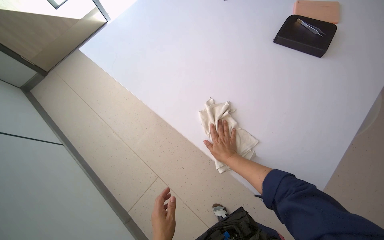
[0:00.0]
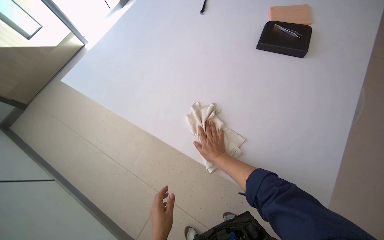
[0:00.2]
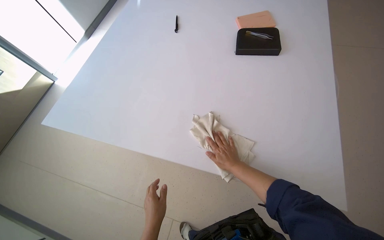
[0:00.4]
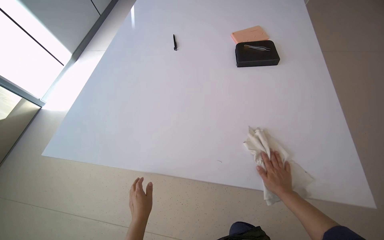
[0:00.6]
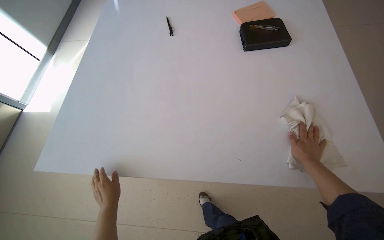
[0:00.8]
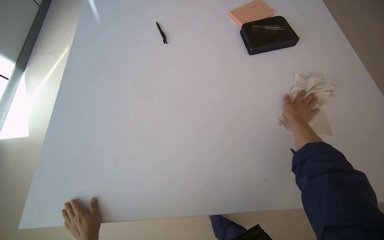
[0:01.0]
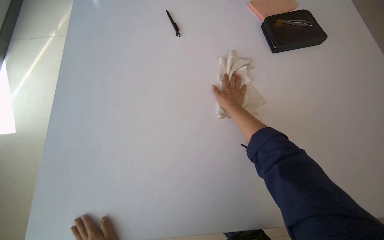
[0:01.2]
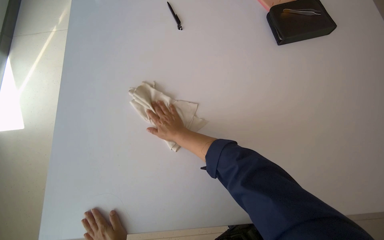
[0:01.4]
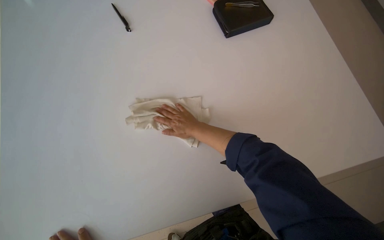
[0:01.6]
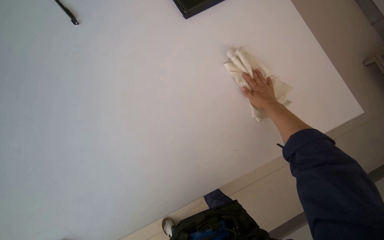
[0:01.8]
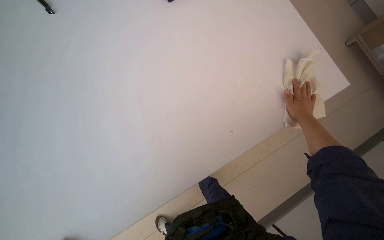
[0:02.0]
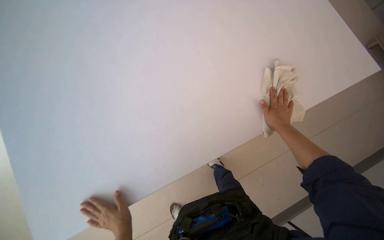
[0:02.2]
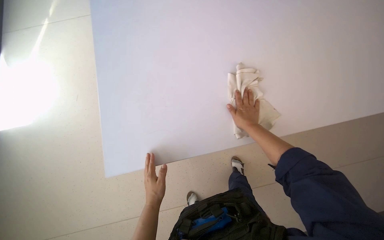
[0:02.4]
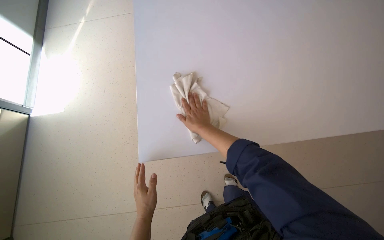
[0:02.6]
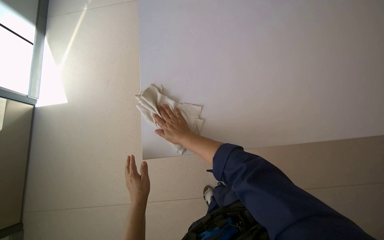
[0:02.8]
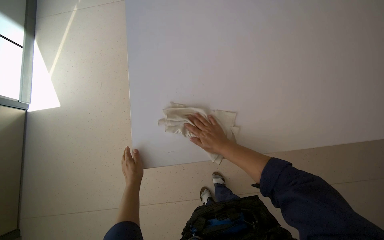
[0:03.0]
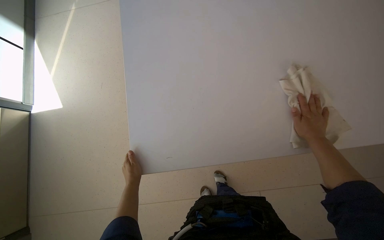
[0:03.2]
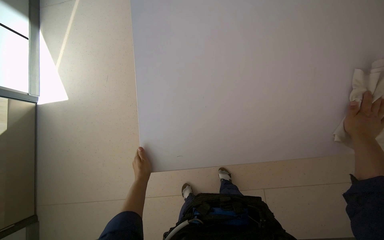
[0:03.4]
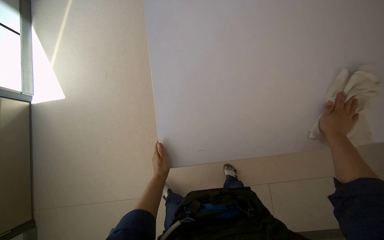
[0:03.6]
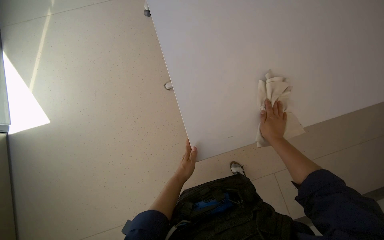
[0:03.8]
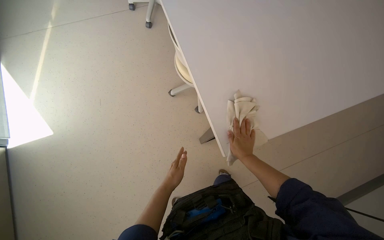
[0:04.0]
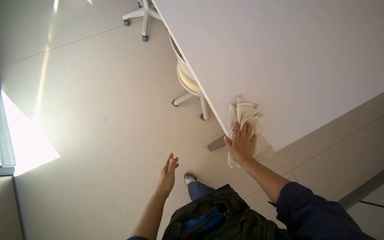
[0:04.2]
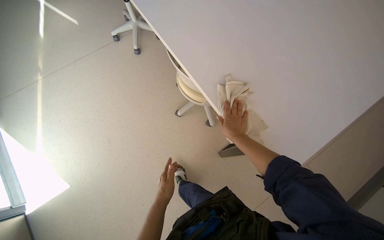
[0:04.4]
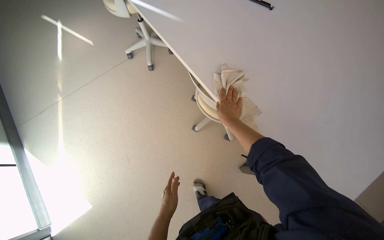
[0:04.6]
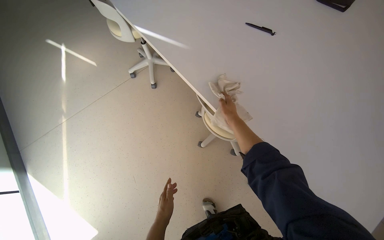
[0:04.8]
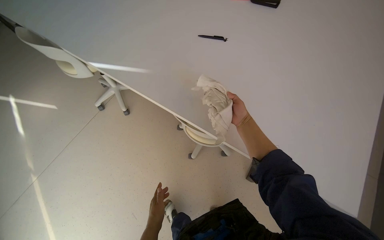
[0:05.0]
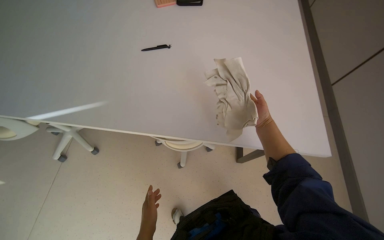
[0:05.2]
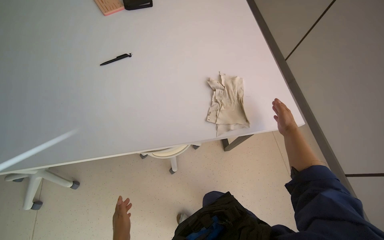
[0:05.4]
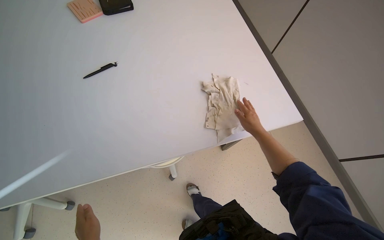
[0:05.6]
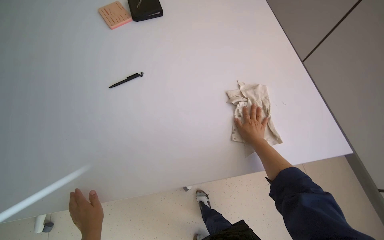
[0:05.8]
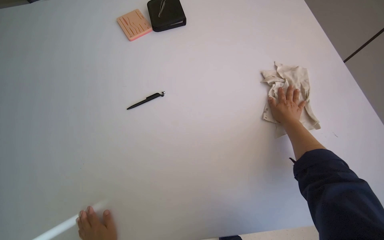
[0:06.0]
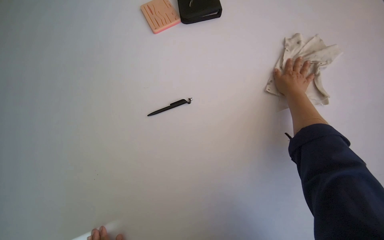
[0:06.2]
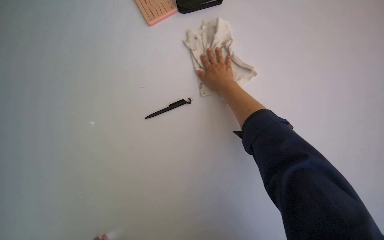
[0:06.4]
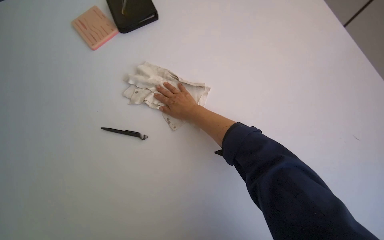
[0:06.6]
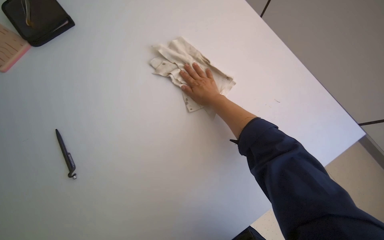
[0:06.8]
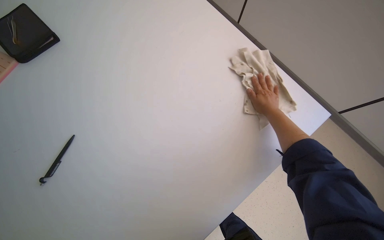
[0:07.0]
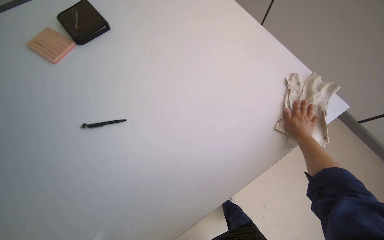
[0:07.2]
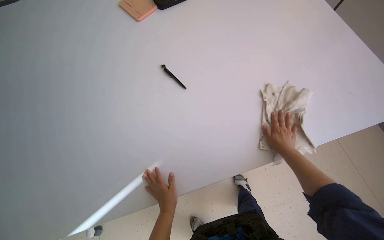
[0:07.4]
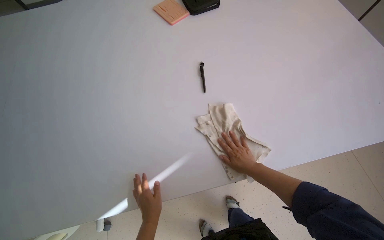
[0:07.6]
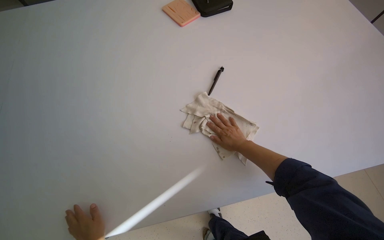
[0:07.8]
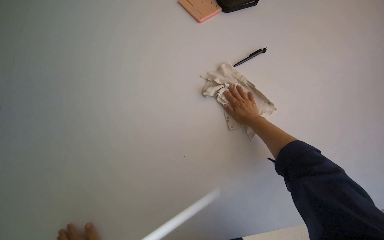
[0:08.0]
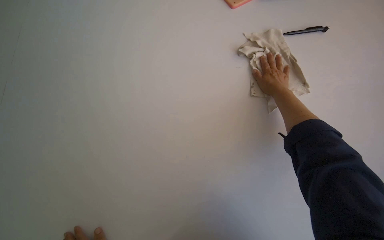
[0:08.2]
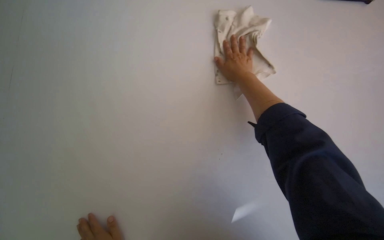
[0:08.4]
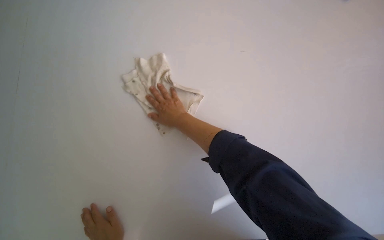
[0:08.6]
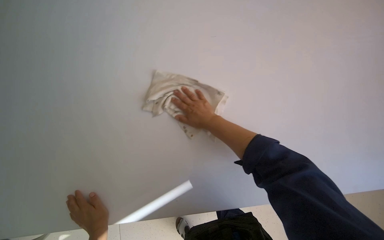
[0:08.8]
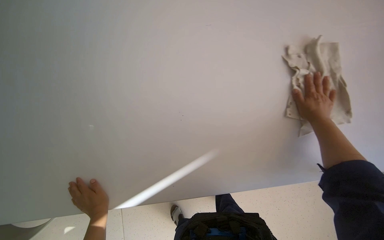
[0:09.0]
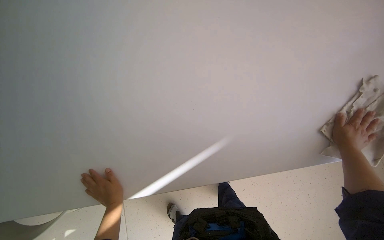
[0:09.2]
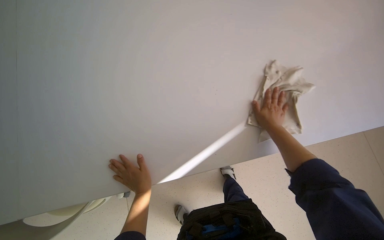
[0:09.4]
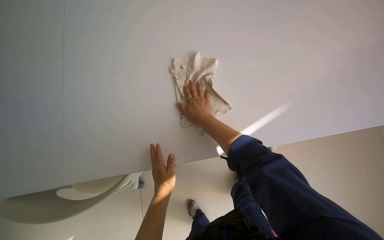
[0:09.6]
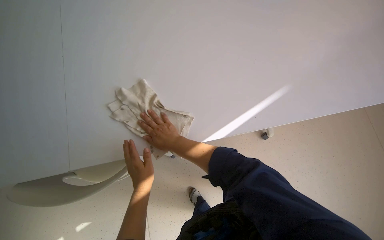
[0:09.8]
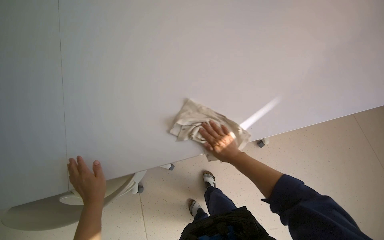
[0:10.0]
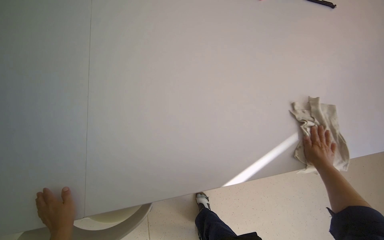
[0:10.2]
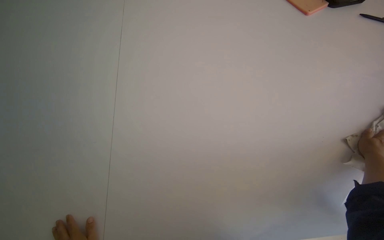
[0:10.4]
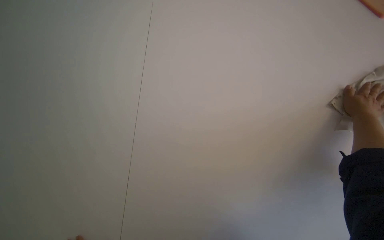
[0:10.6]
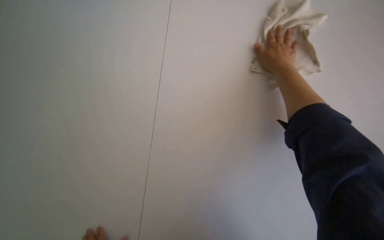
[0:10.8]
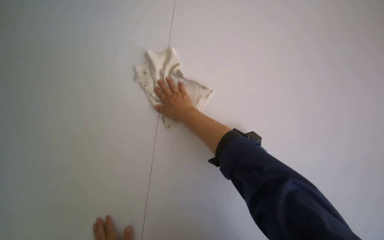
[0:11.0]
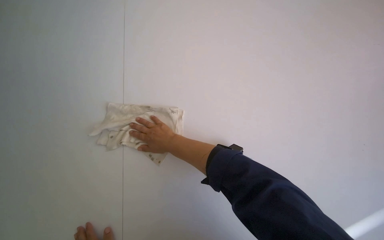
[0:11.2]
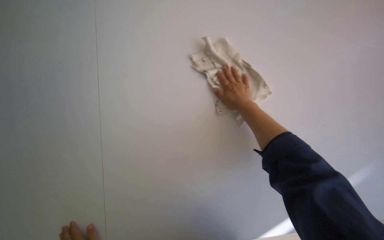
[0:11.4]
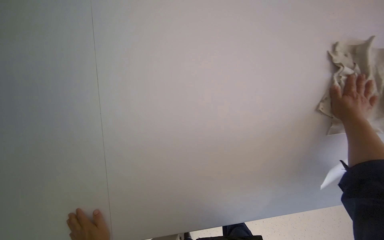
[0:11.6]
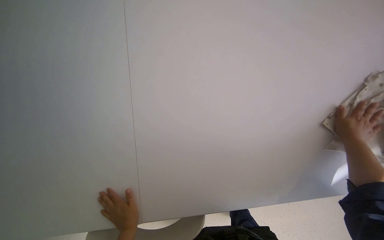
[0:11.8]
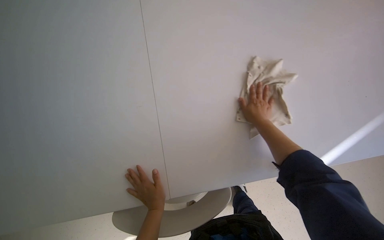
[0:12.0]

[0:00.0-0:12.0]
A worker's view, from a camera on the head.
Job: wiping surfaces.
The whole recording: Wiping long white table. The worker wipes a long white table with a white cloth.
0:00.0 to 0:01.6: The wearer's head swings approximately 45 degrees to the right.
0:01.6 to 0:03.0: The head turns to the left by about 20 degrees.
0:03.0 to 0:04.4: The wearer's head swings approximately 20 degrees to the right. The right hand moves roughly 30 cm to the right and comes back.
0:04.4 to 0:06.0: The camera pitches upward, by approximately 15 degrees. The scene rotates counterclockwise by about 40 degrees.
0:06.0 to 0:07.6: The right hand goes about 10 cm down the picture, and travels to the left and back again, roughly 30 cm each way.
0:07.6 to 0:09.0: The scene turns about 25 degrees clockwise in the picture.
0:10.4 to 0:12.0: The wearer looks some 30 degrees further to the right. The camera pitches downward, by approximately 20 degrees.

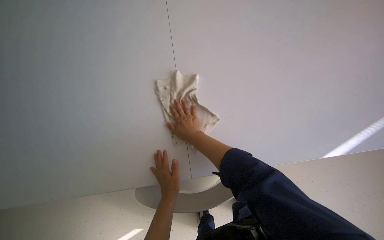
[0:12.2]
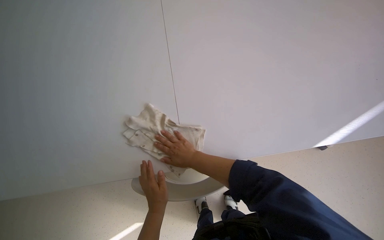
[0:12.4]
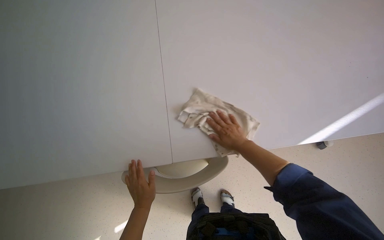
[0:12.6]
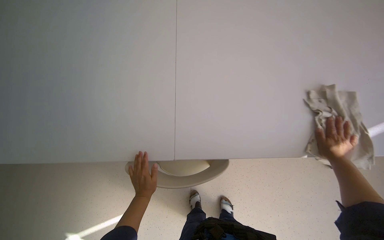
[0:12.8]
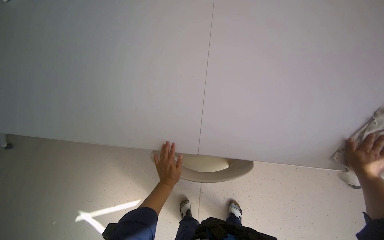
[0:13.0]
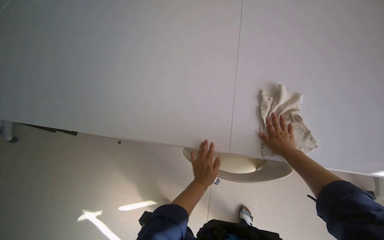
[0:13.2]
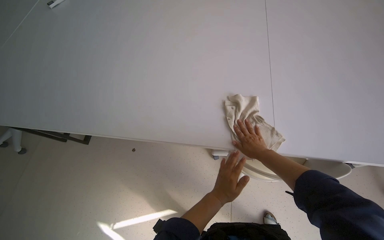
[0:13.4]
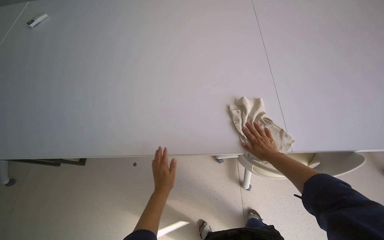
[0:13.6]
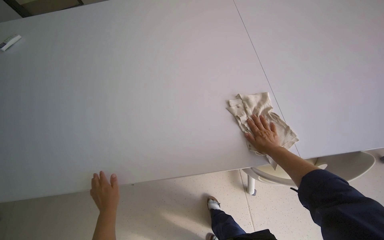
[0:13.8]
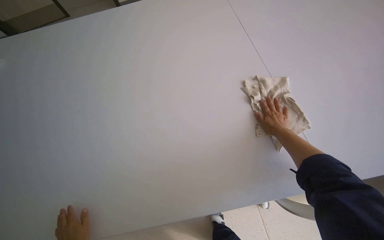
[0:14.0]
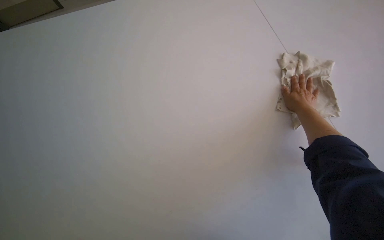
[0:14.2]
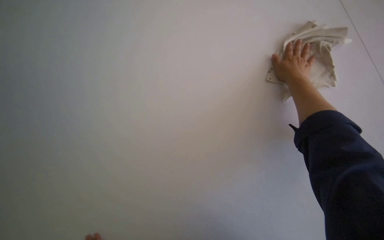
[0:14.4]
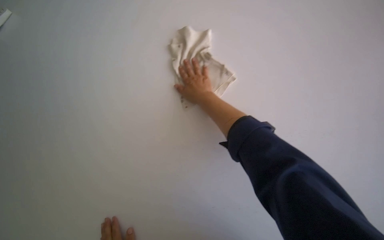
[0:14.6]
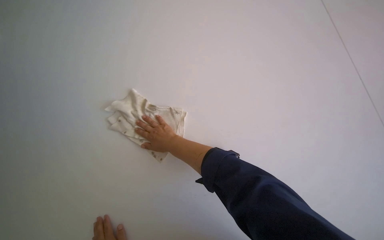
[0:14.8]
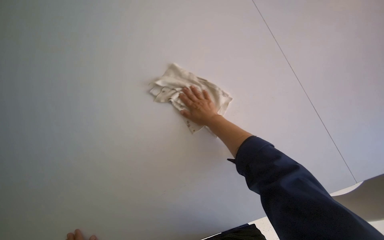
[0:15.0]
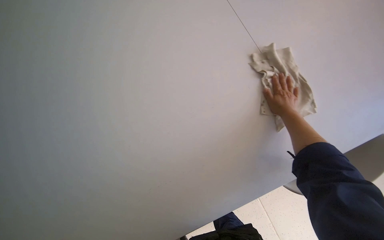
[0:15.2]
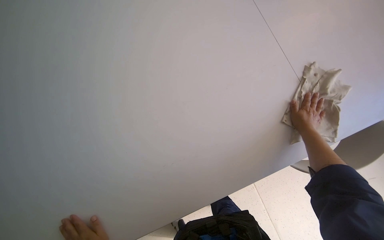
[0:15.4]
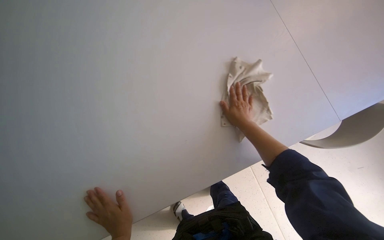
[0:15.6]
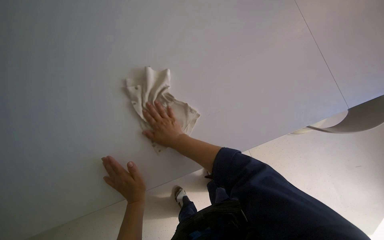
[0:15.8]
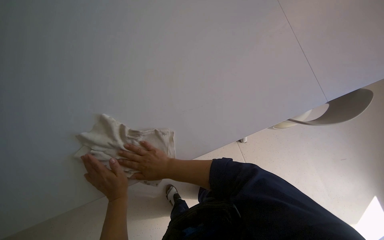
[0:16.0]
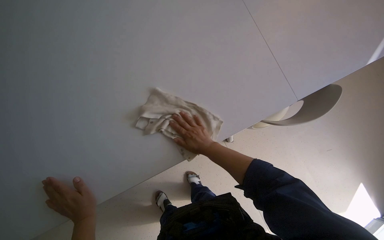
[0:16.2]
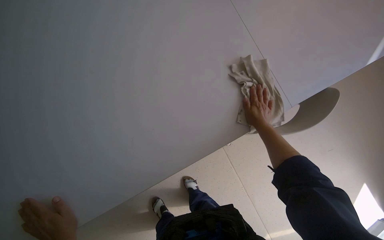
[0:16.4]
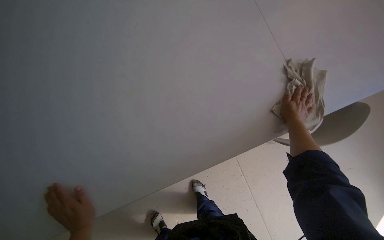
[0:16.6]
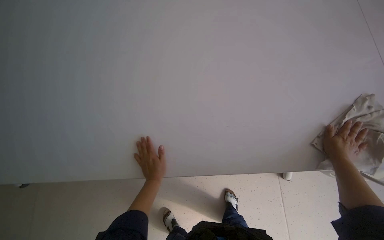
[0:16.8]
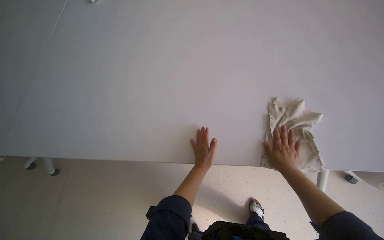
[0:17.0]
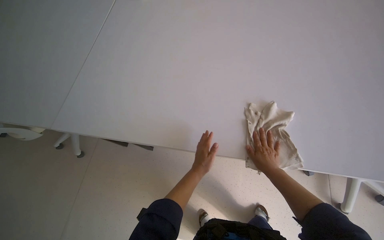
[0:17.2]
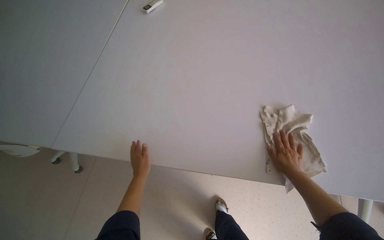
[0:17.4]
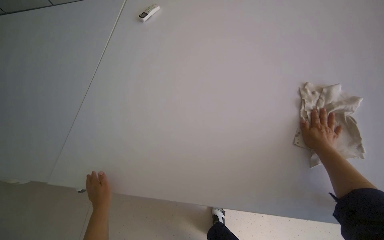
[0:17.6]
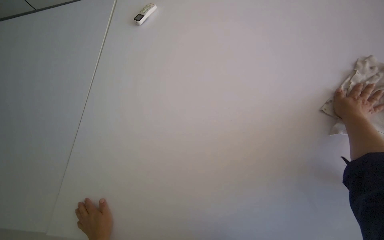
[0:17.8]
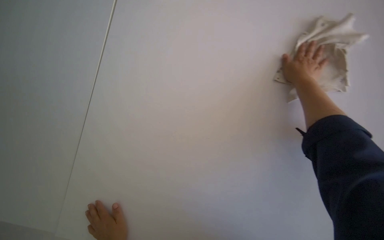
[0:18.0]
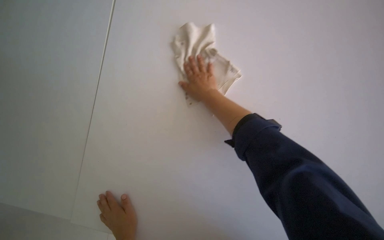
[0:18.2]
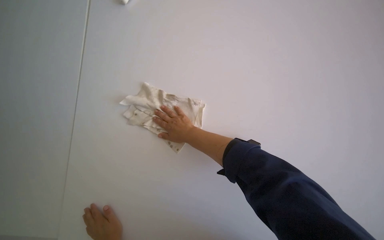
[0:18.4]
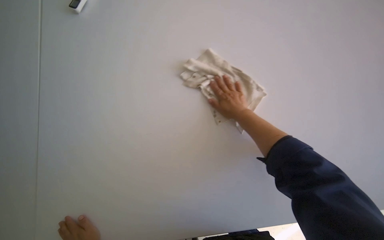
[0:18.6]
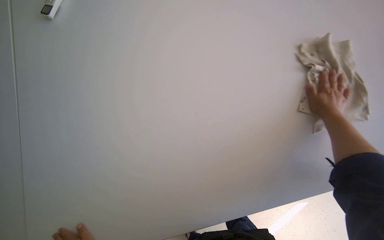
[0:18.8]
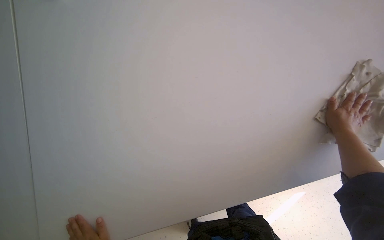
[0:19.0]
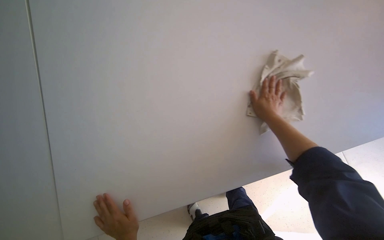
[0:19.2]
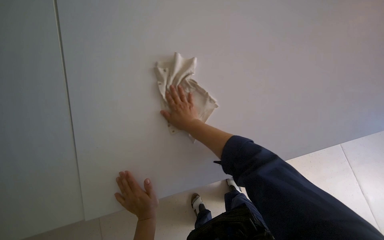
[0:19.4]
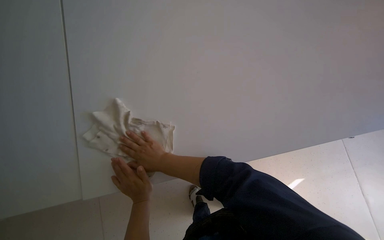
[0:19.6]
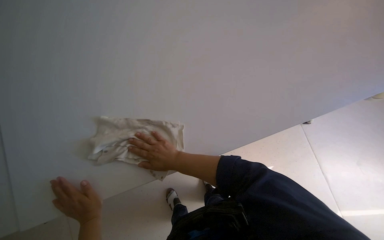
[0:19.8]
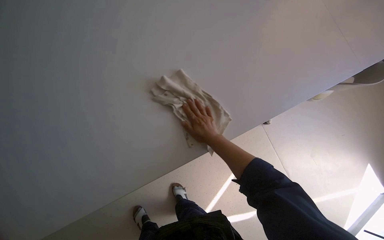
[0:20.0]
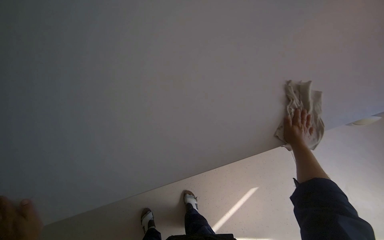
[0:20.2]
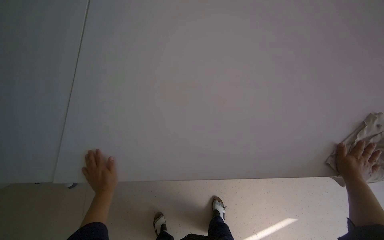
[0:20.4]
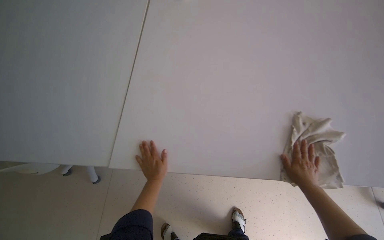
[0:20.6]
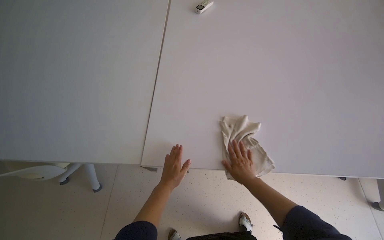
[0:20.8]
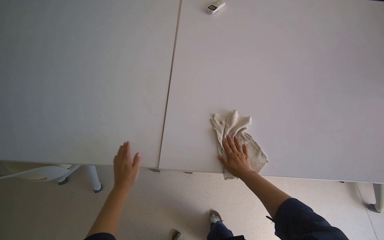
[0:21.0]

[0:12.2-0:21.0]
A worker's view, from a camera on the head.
Job: wiping surfaces.
The whole recording: Wiping long white table. The worker wipes a long white table with a white cloth.
0:12.2 to 0:13.6: The left hand goes left and right, some 25 cm each way, reversing 2 times.
0:13.6 to 0:15.2: The camera pitches downward, by about 10 degrees. The scene turns roughly 30 degrees counterclockwise in the picture.
0:15.2 to 0:16.6: The wearer's head swings approximately 30 degrees to the right. The wearer looks about 15 degrees further downward.
0:16.6 to 0:18.0: The camera sweeps to the left, by approximately 25 degrees.
0:18.0 to 0:19.6: The head rotates roughly 30 degrees to the right. The wearer looks approximately 15 degrees further downward.
0:19.6 to 0:21.0: The scene turns some 30 degrees clockwise in the picture.
